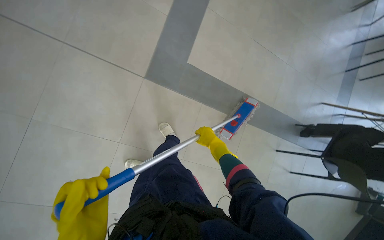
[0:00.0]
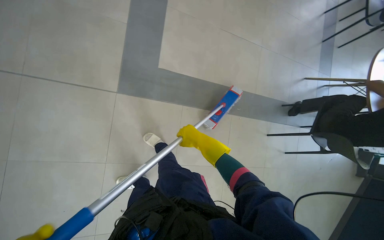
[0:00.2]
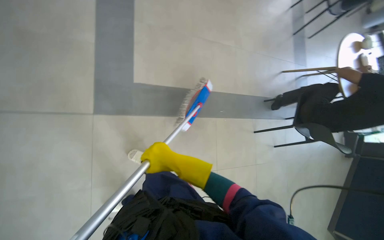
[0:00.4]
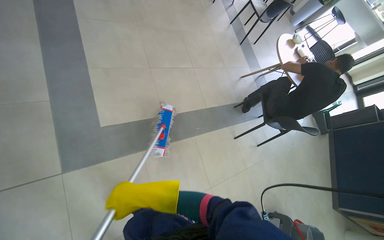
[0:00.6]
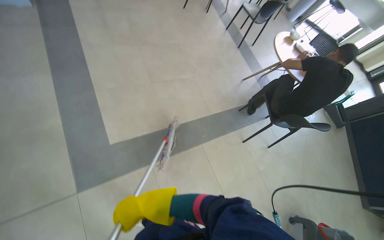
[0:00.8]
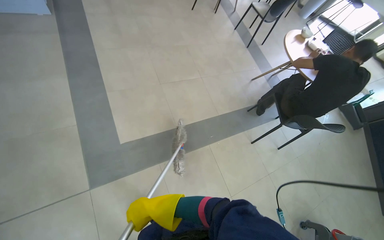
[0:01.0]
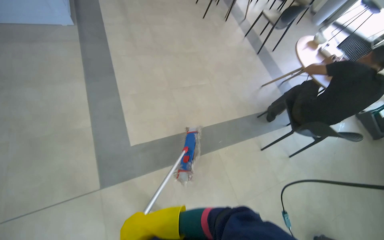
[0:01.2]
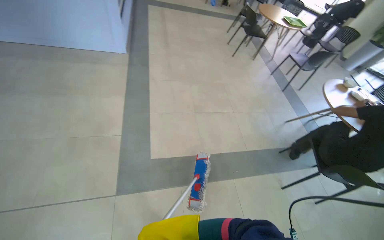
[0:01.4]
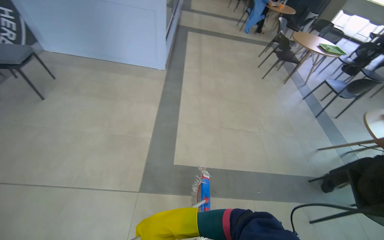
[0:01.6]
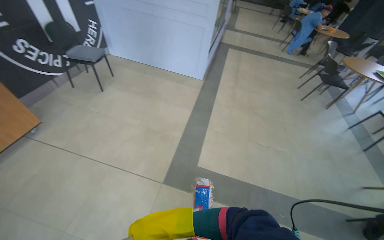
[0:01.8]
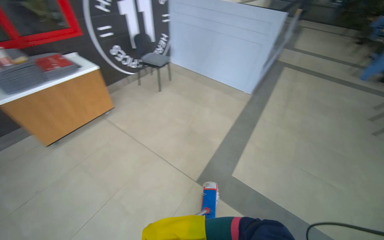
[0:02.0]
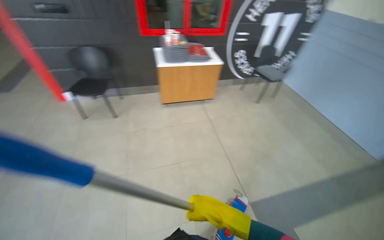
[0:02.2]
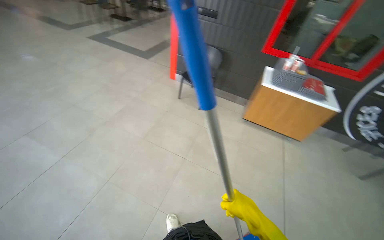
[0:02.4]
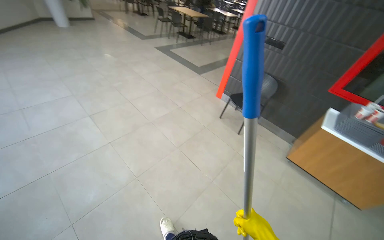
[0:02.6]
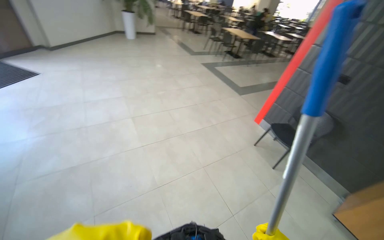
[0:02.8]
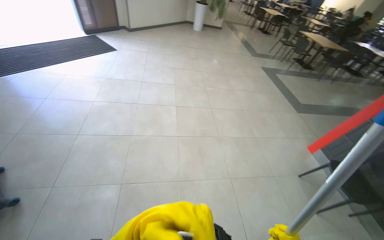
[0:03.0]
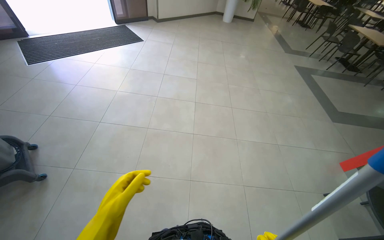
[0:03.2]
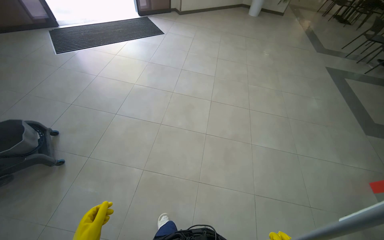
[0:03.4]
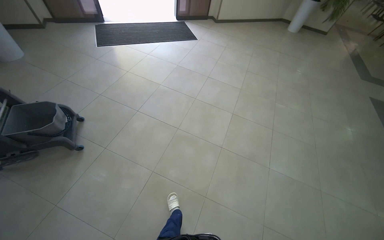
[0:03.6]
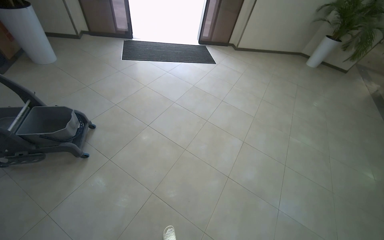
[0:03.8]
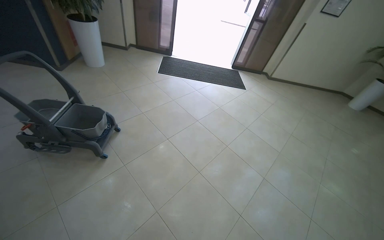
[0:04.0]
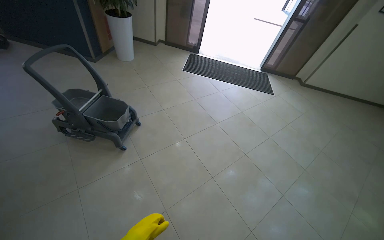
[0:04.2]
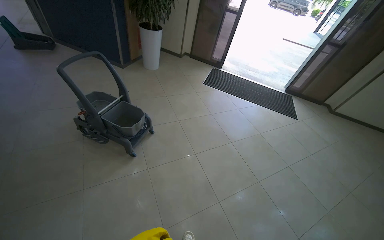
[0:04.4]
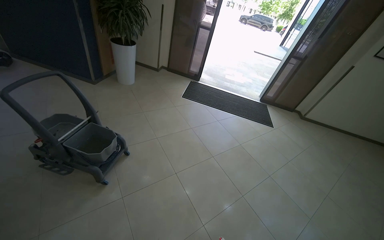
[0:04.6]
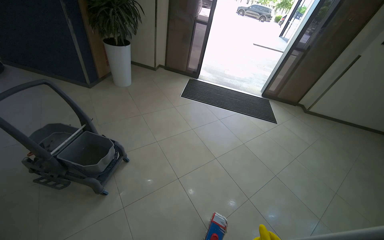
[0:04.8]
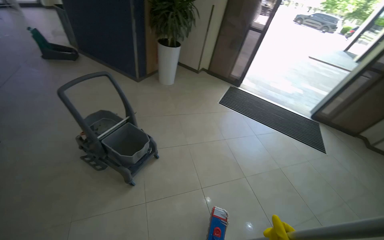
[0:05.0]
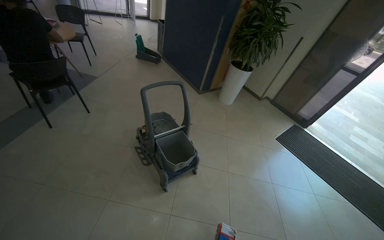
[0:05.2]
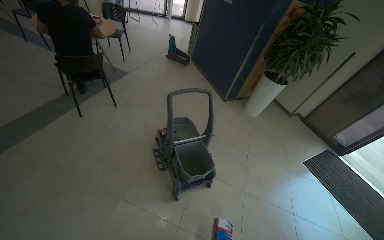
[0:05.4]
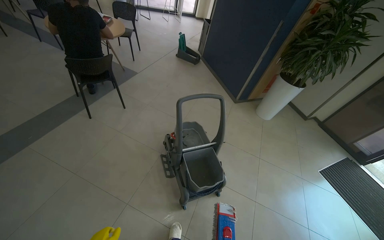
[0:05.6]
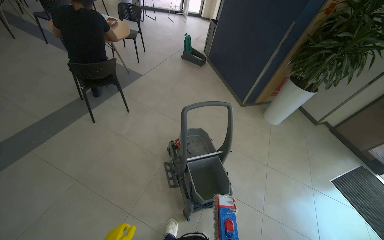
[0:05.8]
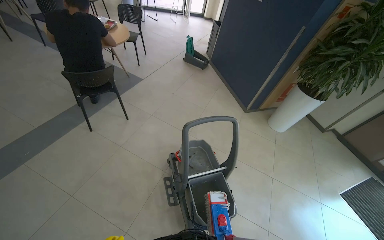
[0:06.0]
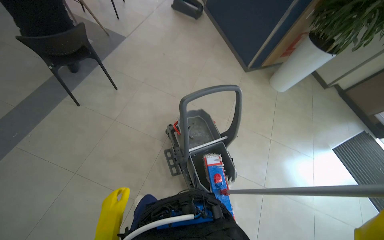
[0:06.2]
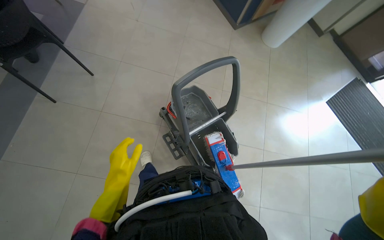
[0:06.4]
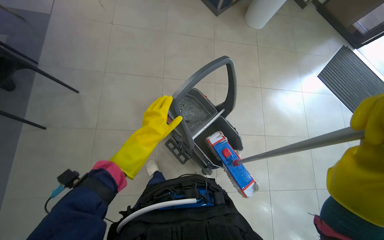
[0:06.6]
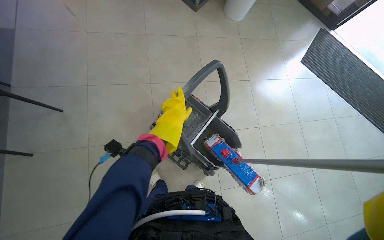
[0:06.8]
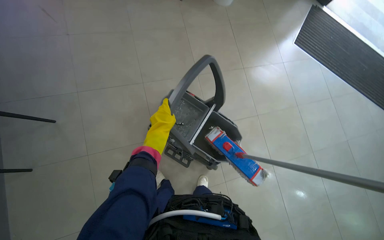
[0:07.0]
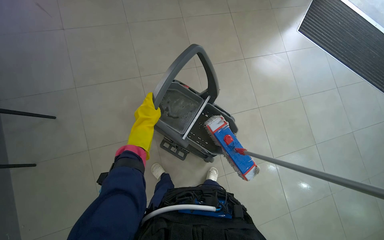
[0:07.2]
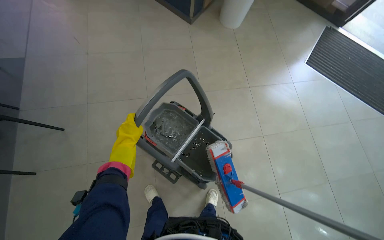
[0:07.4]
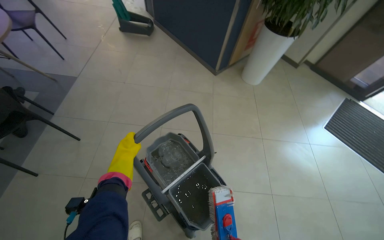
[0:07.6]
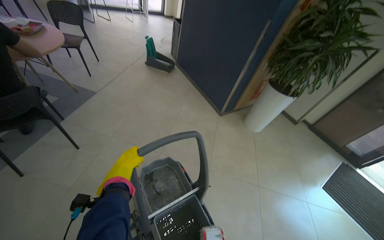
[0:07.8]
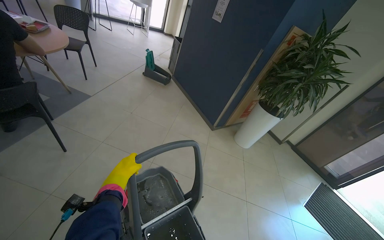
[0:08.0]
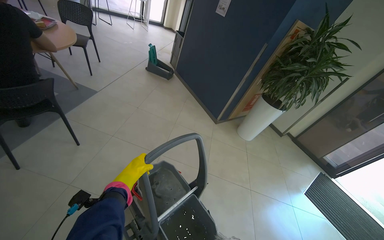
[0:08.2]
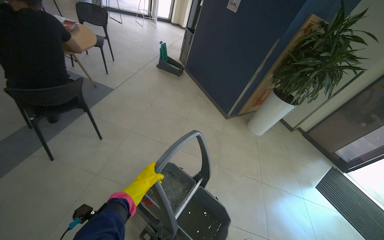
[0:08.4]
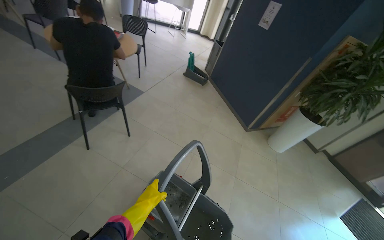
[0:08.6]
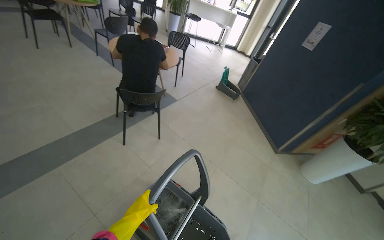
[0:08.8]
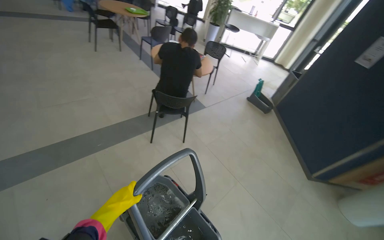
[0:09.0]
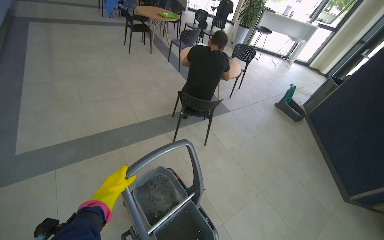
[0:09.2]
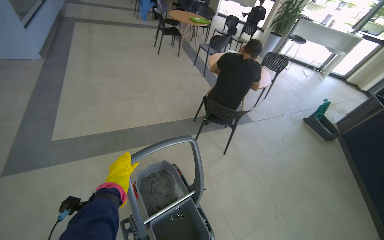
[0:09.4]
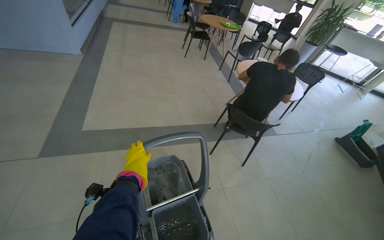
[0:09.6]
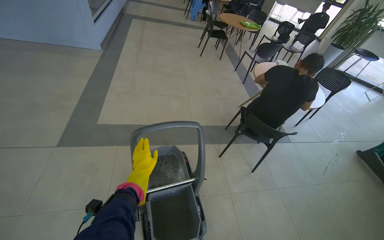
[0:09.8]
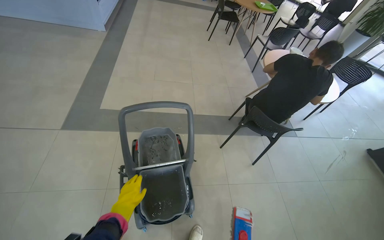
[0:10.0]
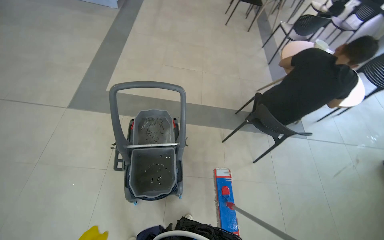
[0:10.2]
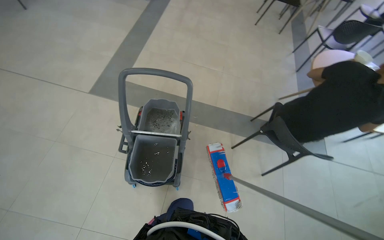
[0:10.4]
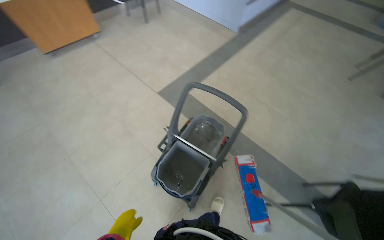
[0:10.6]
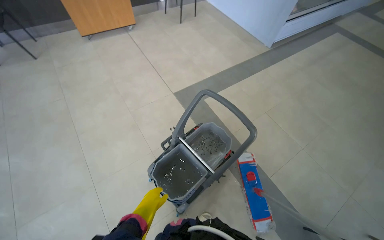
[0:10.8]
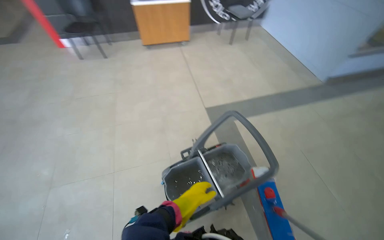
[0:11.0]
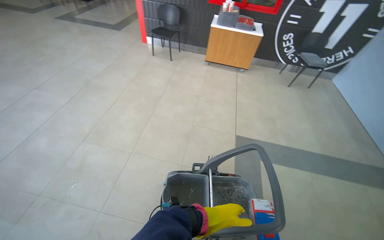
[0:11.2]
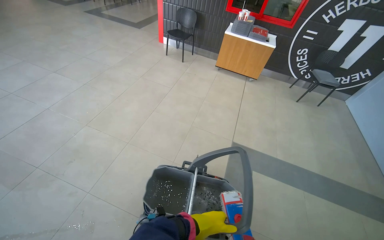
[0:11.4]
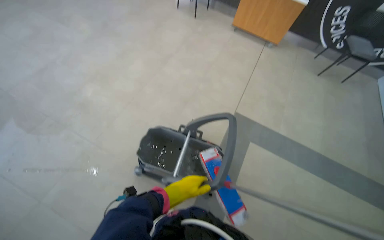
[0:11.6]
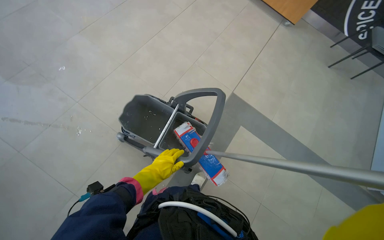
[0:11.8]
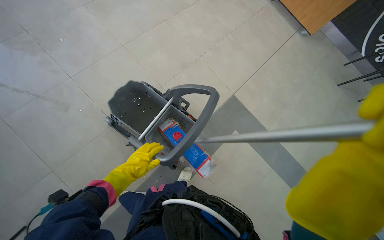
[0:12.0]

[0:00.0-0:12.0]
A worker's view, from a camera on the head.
Job: mopping floor.
The whole recording: Mopping cafeteria floor. The worker mops the floor in the cafeteria area, moving around tables and wringing the mop.
0:00.0 to 0:01.6: The view pans to the left by about 20 degrees. The view tilts roughly 30 degrees upward. Everything in view rotates some 25 degrees counterclockwise.
0:01.6 to 0:03.0: The head travels roughly 90 cm. The head turns to the left by some 175 degrees. The view tilts approximately 25 degrees upward.
0:03.0 to 0:04.4: The head travels some 50 cm. The head rotates some 70 degrees to the left. The wearer looks about 15 degrees further upward.
0:04.4 to 0:06.0: The camera is carried roughly 80 cm. The wearer's head swings some 50 degrees to the left.
0:06.0 to 0:07.6: The view tips downward by some 15 degrees.
0:07.6 to 0:09.0: The camera is carried about 60 cm. The wearer's head swings about 45 degrees to the left. The view tilts roughly 25 degrees upward.
0:09.0 to 0:10.4: The head turns to the left by some 55 degrees.
0:10.4 to 0:12.0: The camera travels roughly 40 cm. The wearer's head swings roughly 120 degrees to the left.

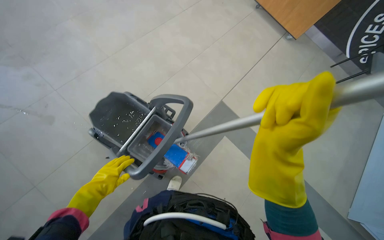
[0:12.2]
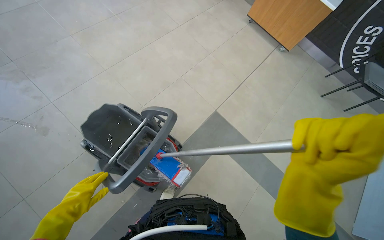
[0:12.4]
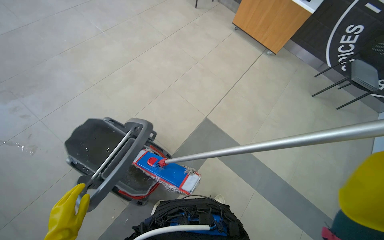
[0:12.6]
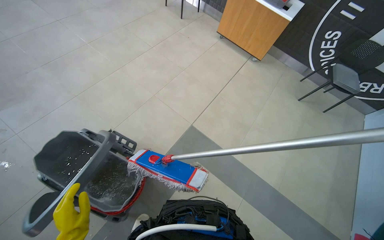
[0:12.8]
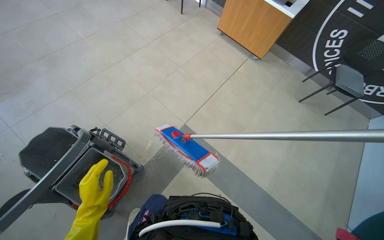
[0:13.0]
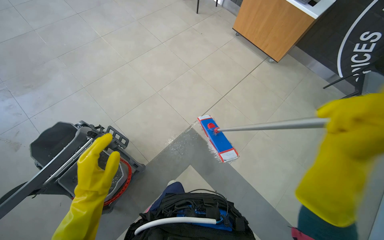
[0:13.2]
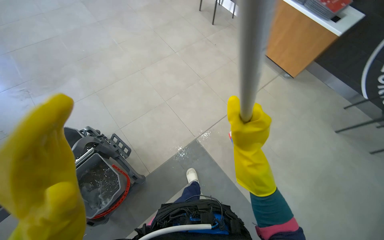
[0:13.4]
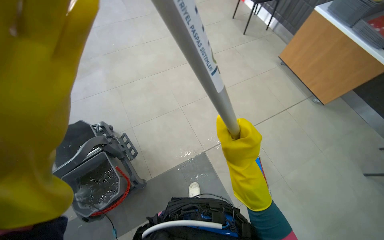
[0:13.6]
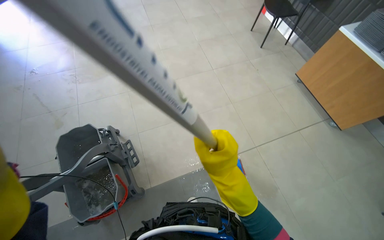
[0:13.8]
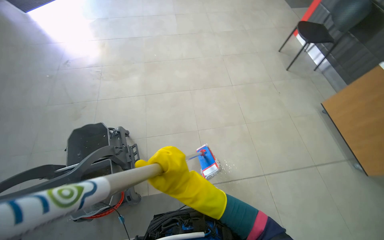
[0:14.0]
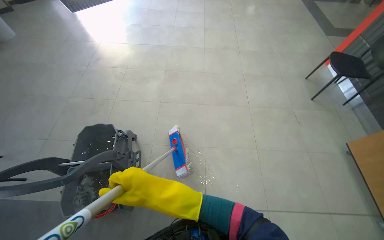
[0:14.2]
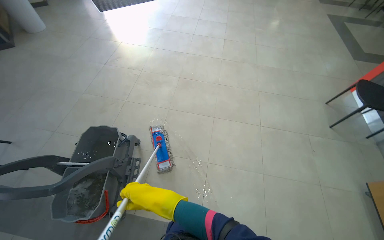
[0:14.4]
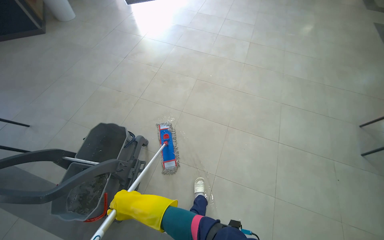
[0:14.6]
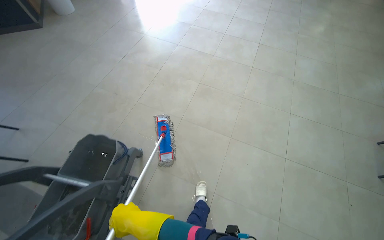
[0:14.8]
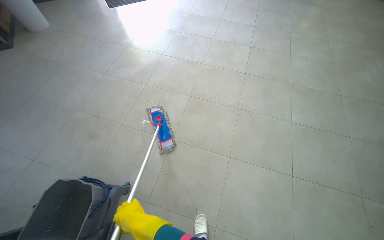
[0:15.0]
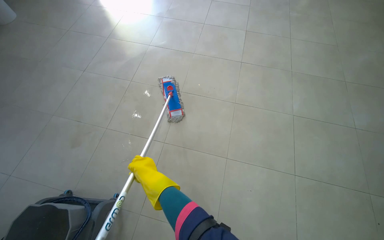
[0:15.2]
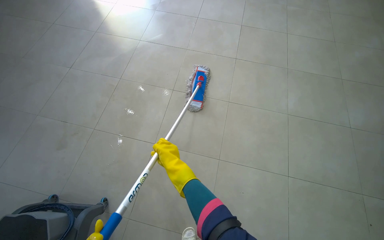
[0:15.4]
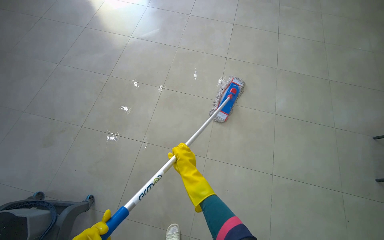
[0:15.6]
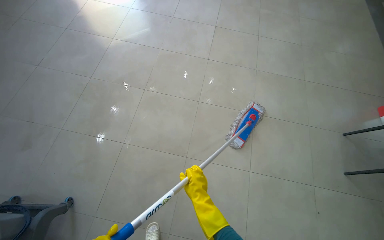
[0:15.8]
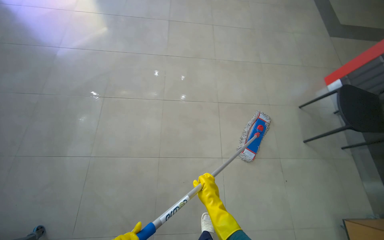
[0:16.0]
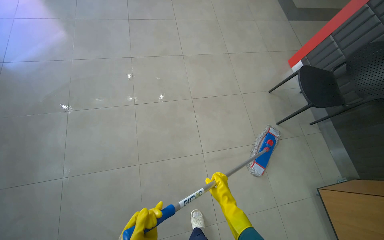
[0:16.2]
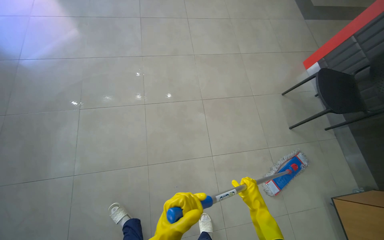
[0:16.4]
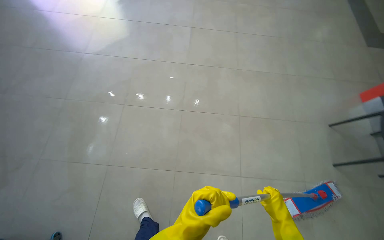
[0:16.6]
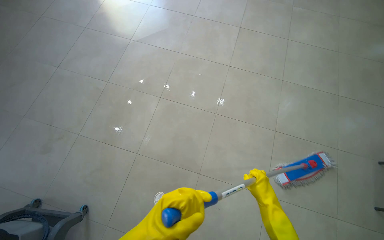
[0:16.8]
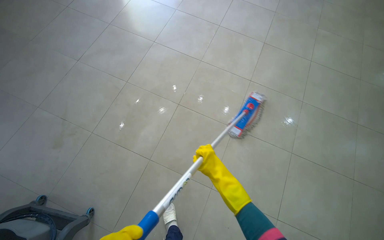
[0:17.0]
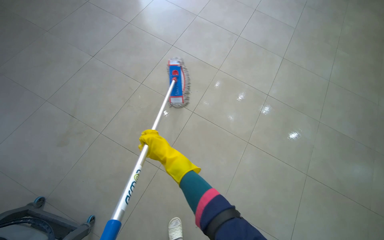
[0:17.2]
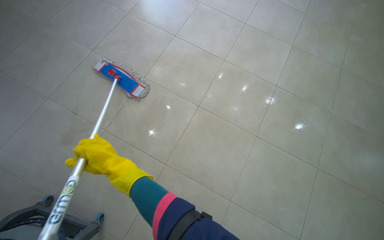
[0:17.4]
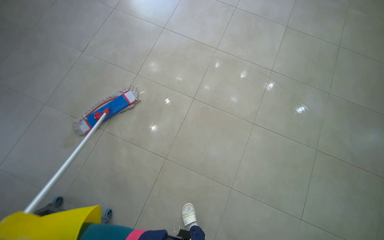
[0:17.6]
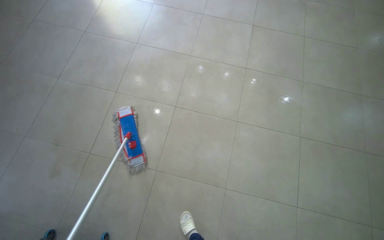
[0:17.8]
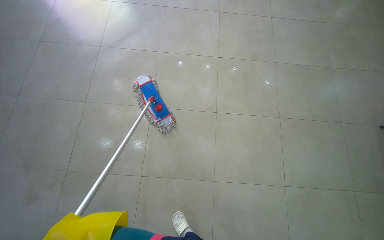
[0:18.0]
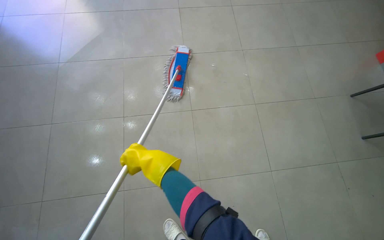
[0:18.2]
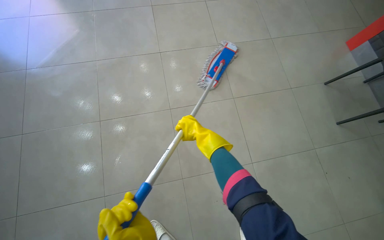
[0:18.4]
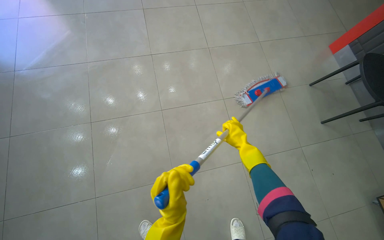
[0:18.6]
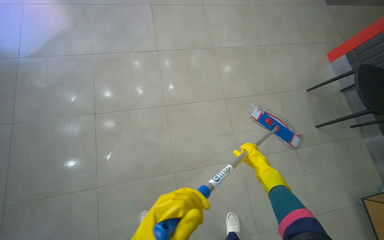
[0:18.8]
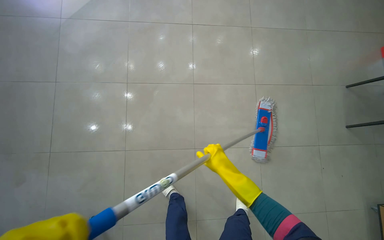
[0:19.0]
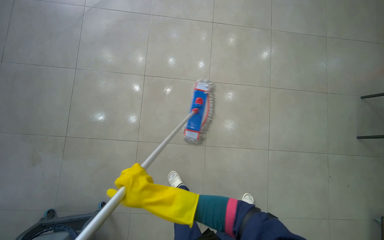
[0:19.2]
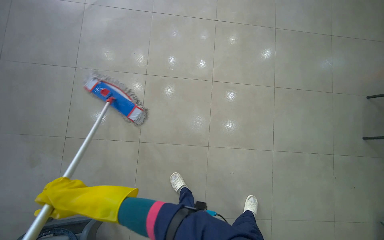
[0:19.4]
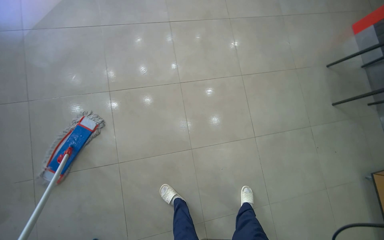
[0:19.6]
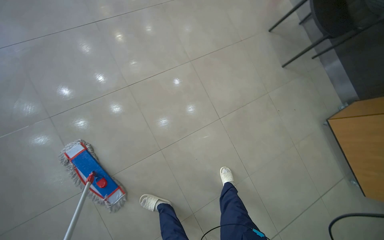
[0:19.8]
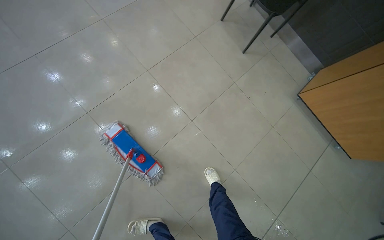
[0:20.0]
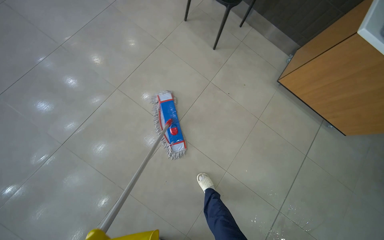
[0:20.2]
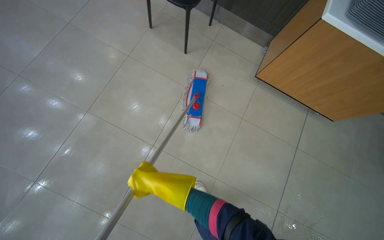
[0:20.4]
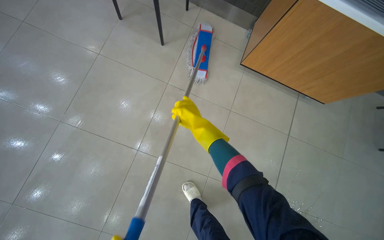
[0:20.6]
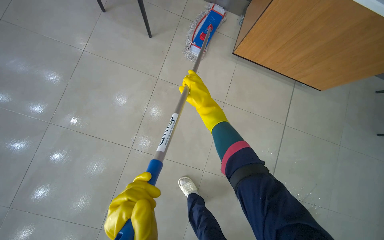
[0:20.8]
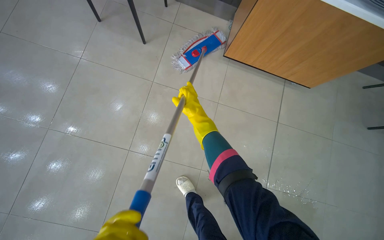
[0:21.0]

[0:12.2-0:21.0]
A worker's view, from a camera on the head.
Job: mopping floor.
The whole recording: Mopping cafeteria floor. The worker mops the floor in the cafeteria area, moving around tables and wringing the mop.
0:12.2 to 0:13.6: The wearer moves approximately 70 cm. The wearer's head swings about 20 degrees to the left.
0:13.6 to 0:15.2: The wearer moves approximately 1 m. The head rotates some 40 degrees to the left.
0:15.2 to 0:16.6: The camera travels roughly 40 cm.
0:16.6 to 0:18.0: The head travels some 40 cm.
0:19.6 to 0:21.0: The camera travels roughly 90 cm. The head turns to the right by roughly 65 degrees.
